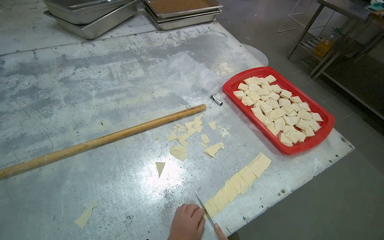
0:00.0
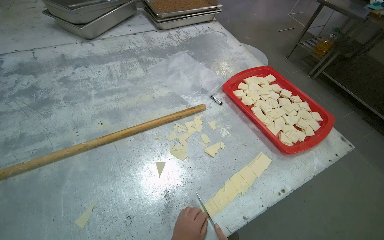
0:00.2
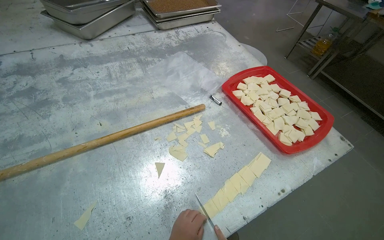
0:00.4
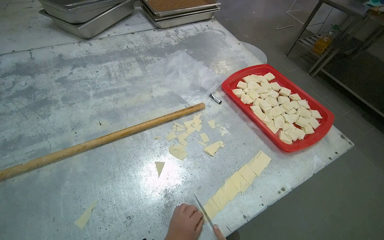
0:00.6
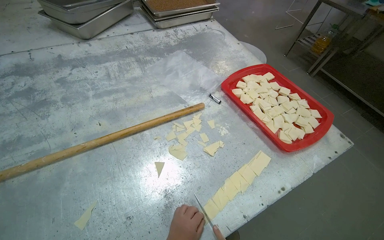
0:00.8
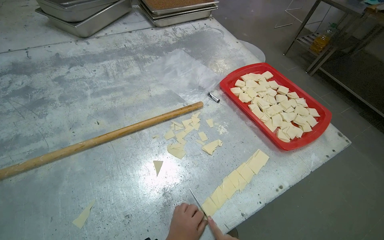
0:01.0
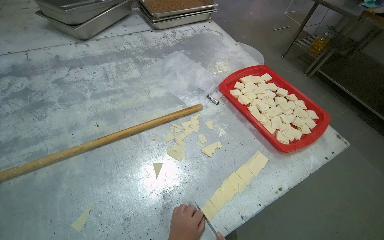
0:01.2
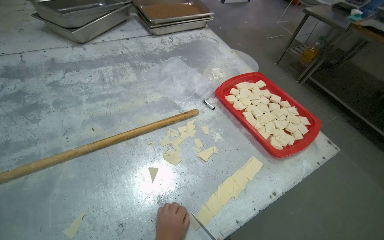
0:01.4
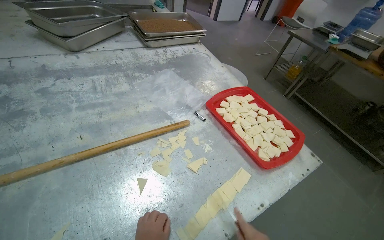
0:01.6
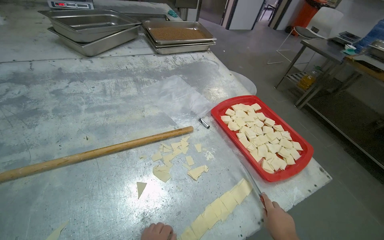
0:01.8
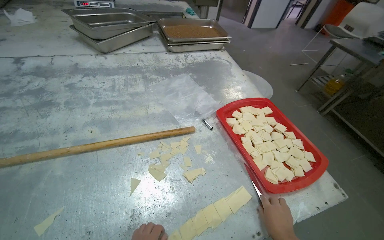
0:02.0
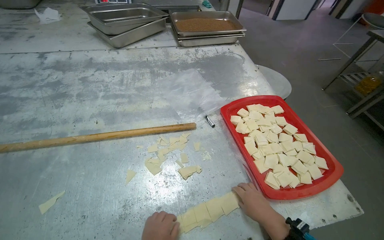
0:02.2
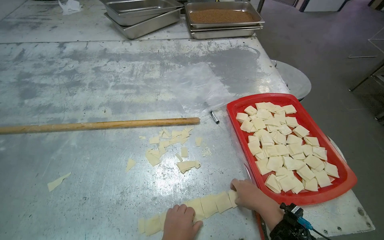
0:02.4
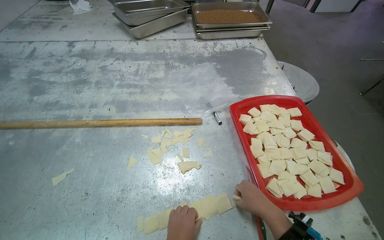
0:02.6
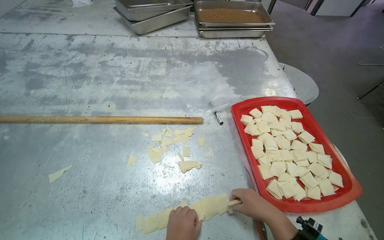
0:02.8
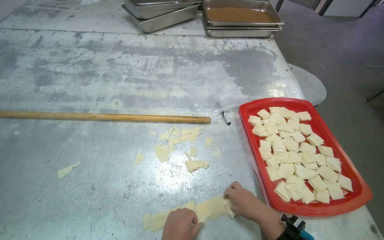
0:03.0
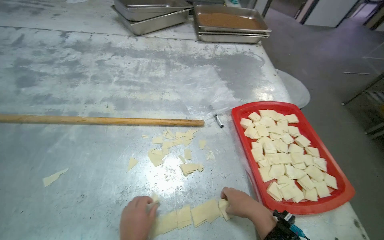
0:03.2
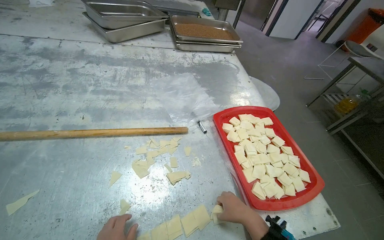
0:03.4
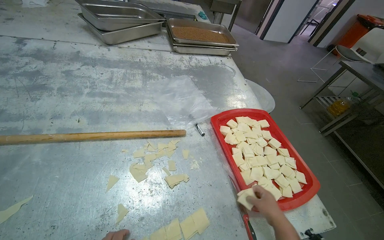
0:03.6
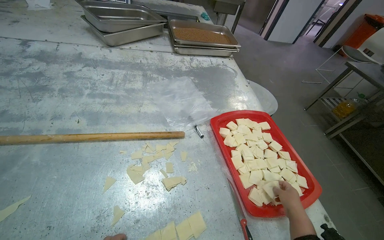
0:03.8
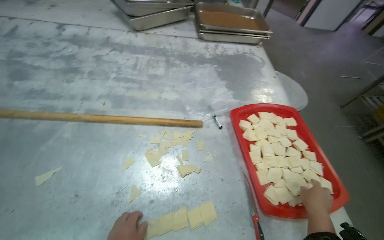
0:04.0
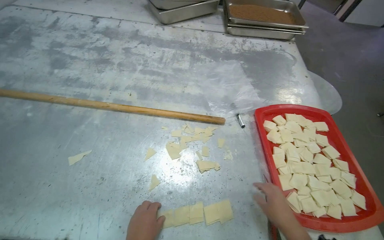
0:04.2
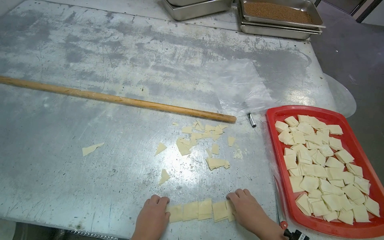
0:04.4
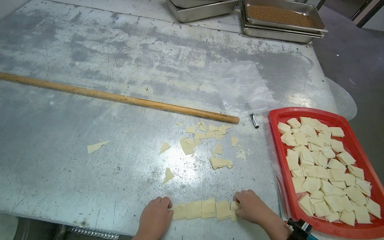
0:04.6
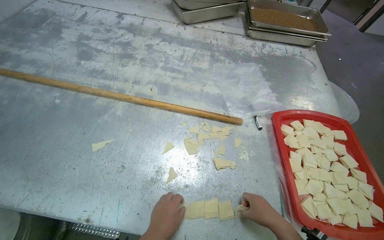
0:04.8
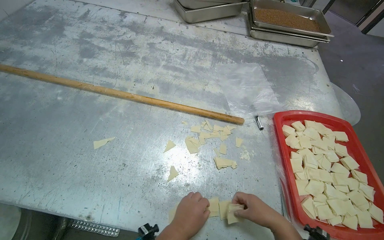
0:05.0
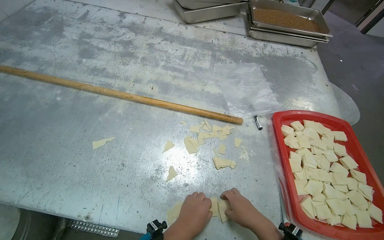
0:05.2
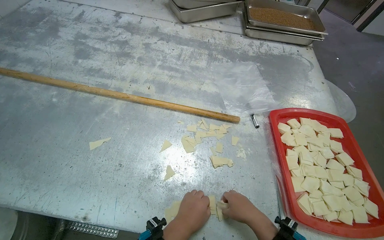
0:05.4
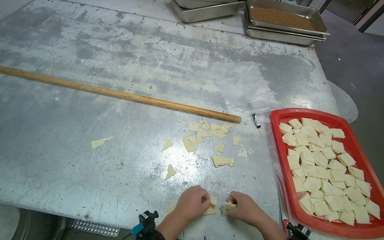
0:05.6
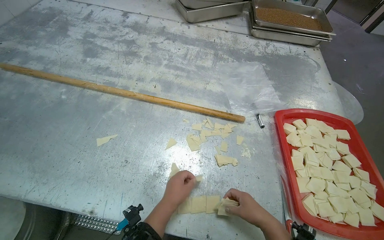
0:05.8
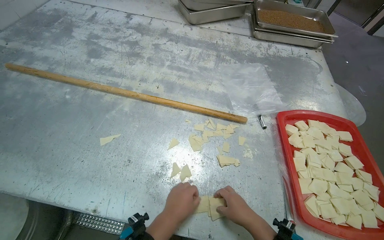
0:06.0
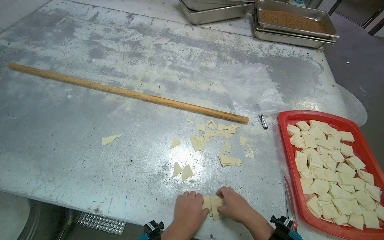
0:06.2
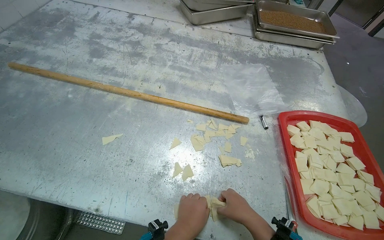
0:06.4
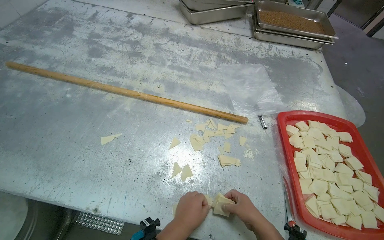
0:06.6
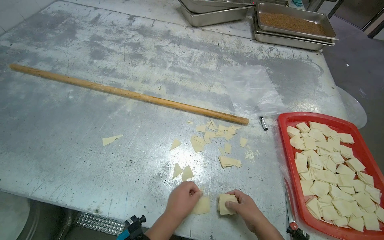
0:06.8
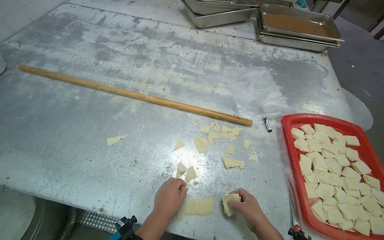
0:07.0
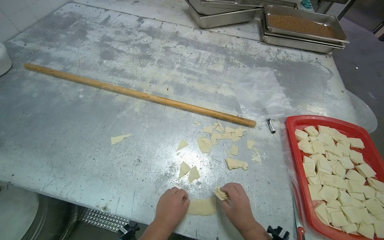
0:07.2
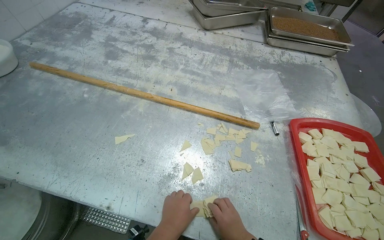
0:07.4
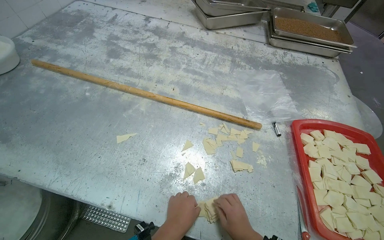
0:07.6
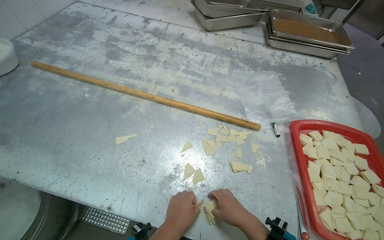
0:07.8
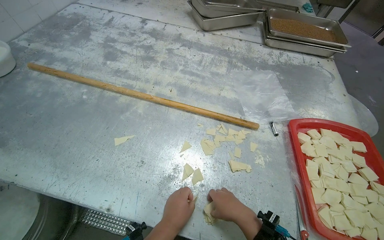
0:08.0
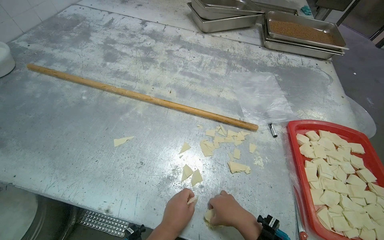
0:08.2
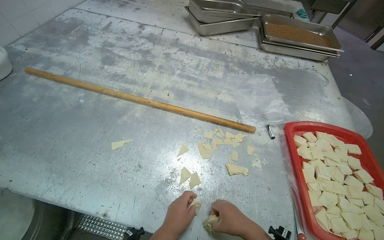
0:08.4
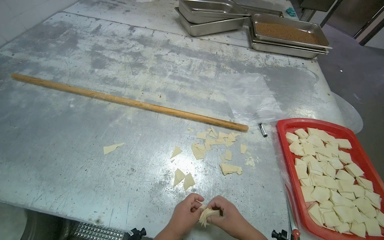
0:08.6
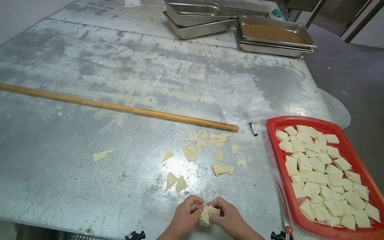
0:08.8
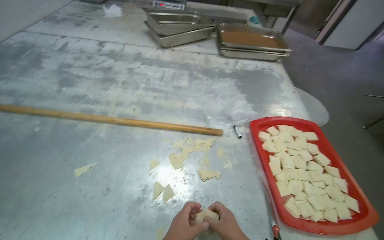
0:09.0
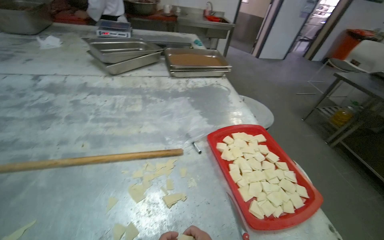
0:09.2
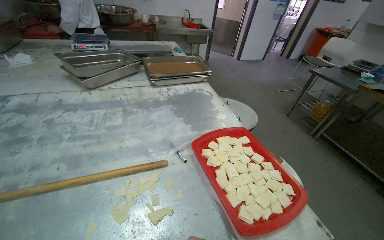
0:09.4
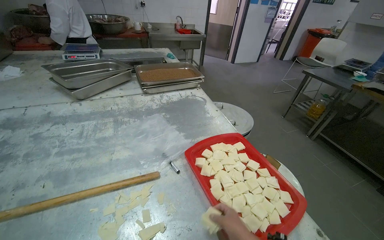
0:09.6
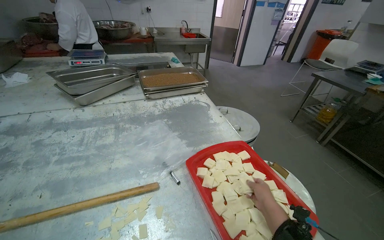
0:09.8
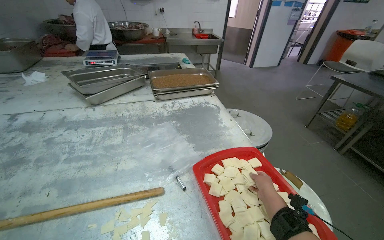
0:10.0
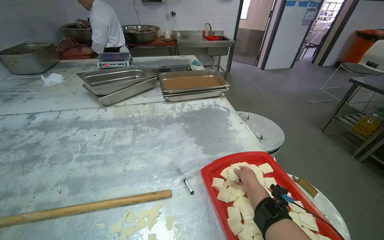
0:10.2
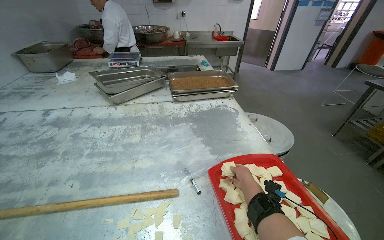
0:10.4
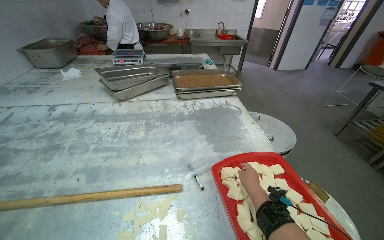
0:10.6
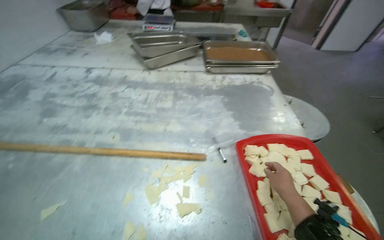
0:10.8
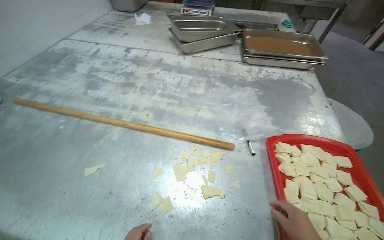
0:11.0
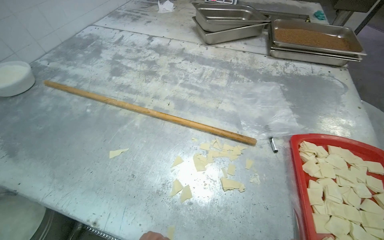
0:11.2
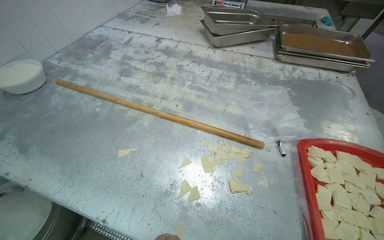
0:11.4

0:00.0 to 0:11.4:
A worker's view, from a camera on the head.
Job: preparing food.
The whole recording: Preparing dough pieces for baking. The worker folds dough strips and cuts them into small squares, placing them into a tray.
0:01.4 to 0:02.8: The head rotates some 25 degrees to the left.
0:02.8 to 0:04.2: The right hand reaches approximately 10 cm to the right, then returns.
0:04.2 to 0:05.6: The right hand is displaced to the left by approximately 10 cm.
0:05.6 to 0:07.2: The hands stay close to where they were, moving slightly.
0:08.6 to 0:10.0: The head turns to the right by some 25 degrees. The wearer looks about 15 degrees further upward.
0:10.0 to 0:11.4: The wearer's head swings roughly 35 degrees to the left. The camera pitches downward, by about 15 degrees.

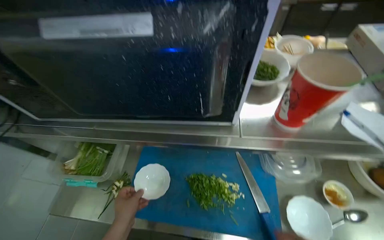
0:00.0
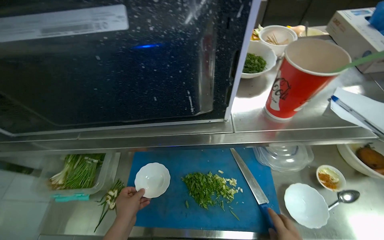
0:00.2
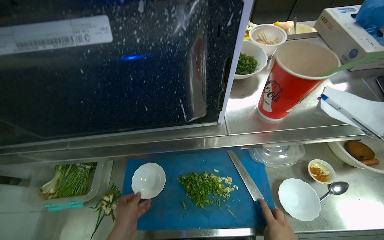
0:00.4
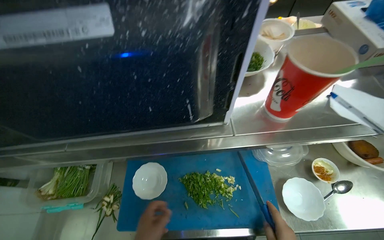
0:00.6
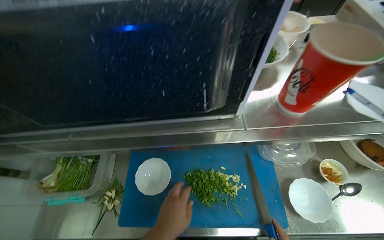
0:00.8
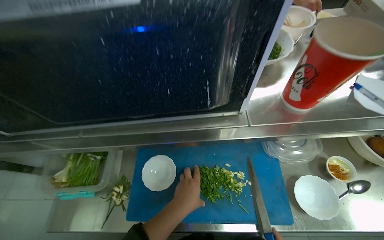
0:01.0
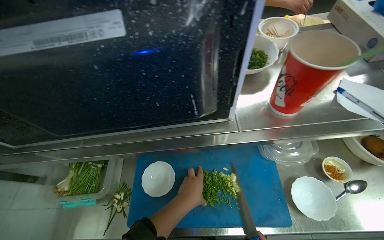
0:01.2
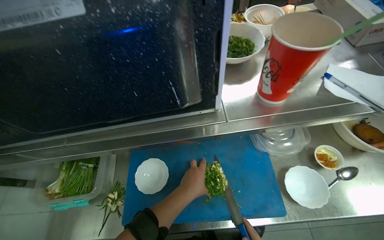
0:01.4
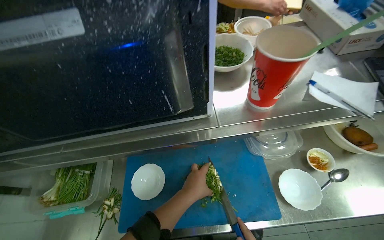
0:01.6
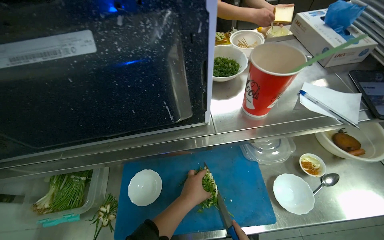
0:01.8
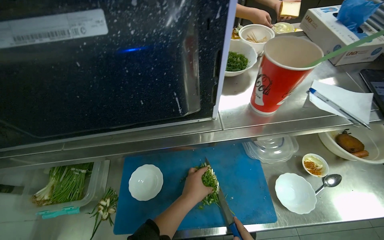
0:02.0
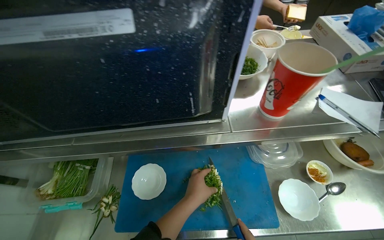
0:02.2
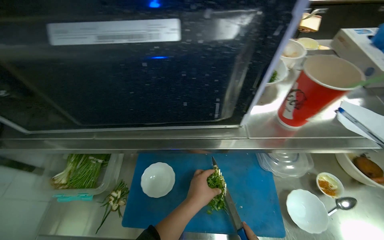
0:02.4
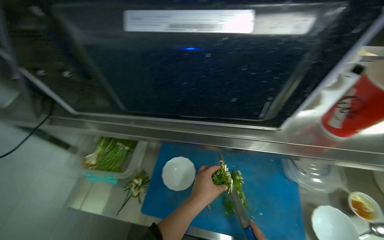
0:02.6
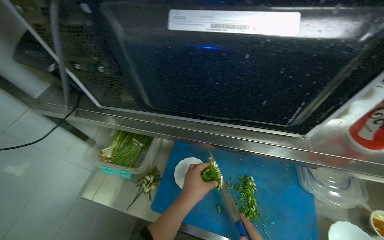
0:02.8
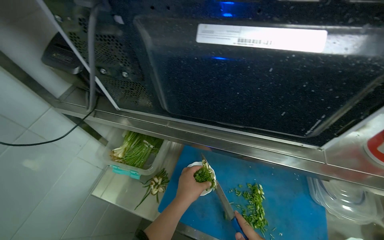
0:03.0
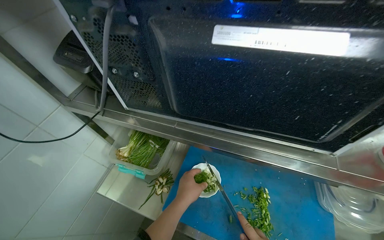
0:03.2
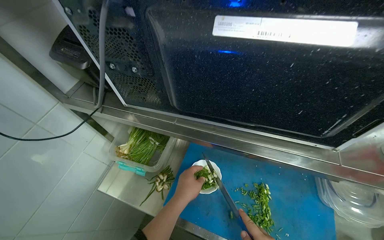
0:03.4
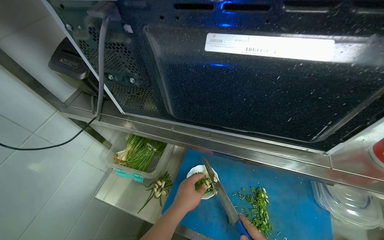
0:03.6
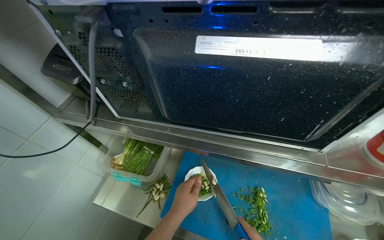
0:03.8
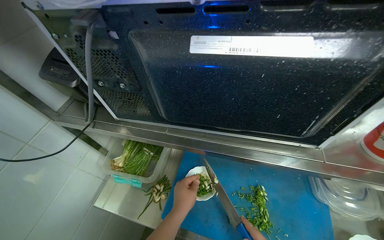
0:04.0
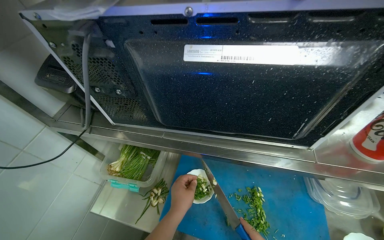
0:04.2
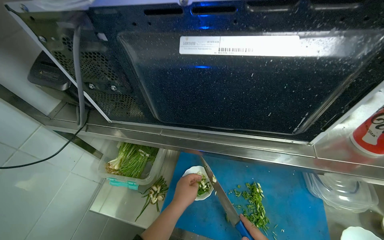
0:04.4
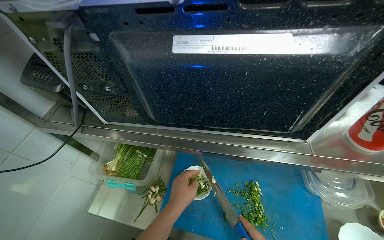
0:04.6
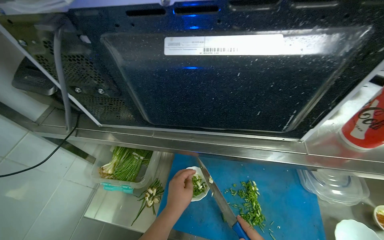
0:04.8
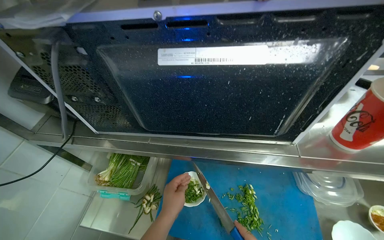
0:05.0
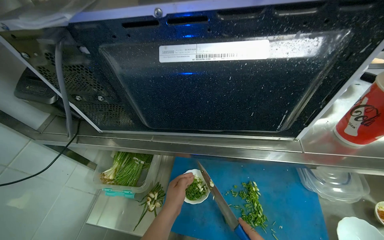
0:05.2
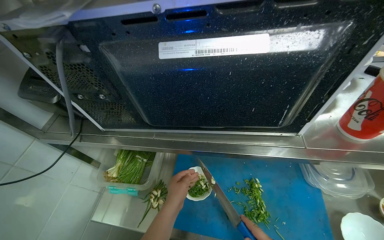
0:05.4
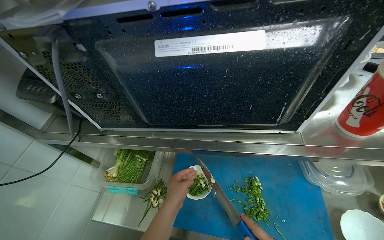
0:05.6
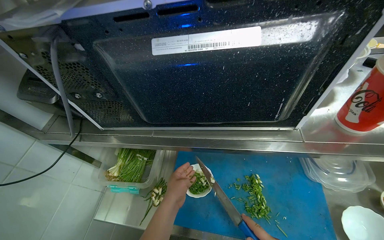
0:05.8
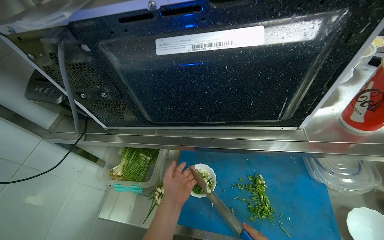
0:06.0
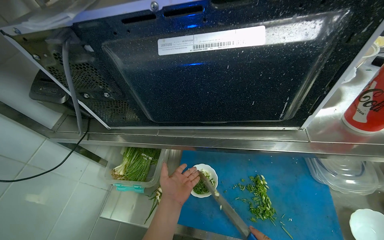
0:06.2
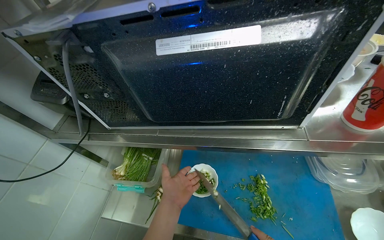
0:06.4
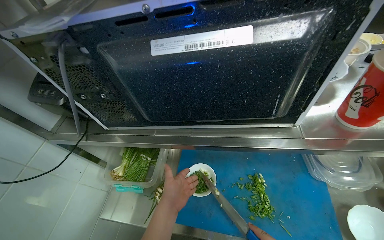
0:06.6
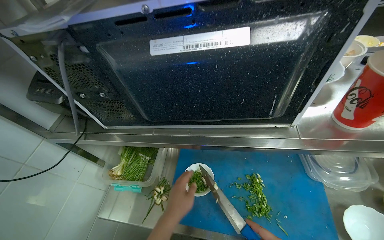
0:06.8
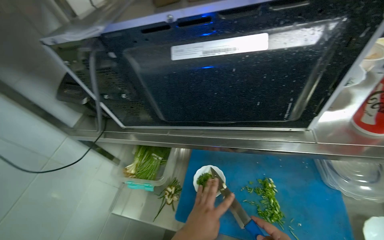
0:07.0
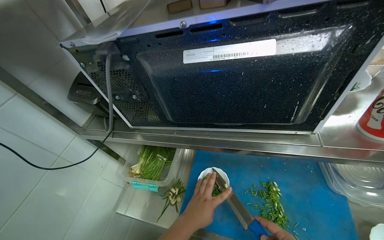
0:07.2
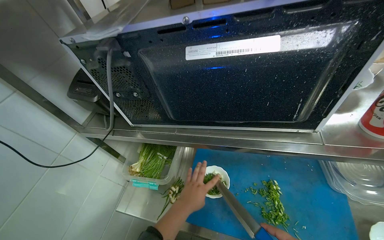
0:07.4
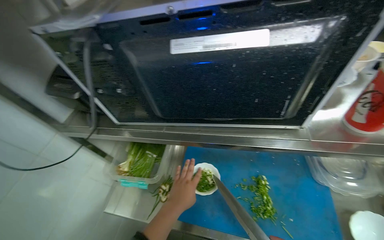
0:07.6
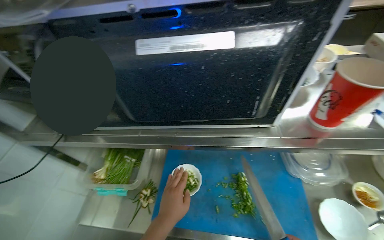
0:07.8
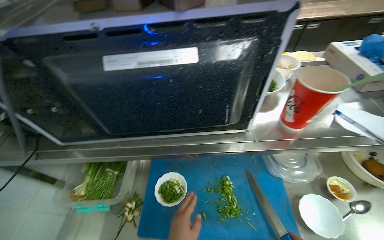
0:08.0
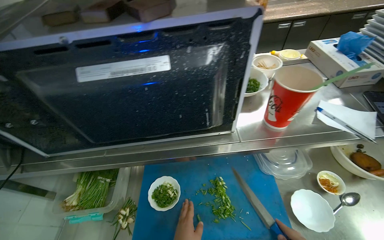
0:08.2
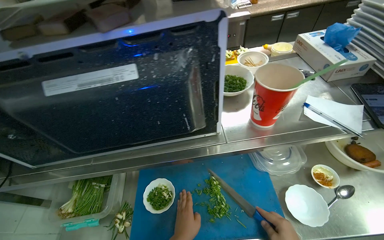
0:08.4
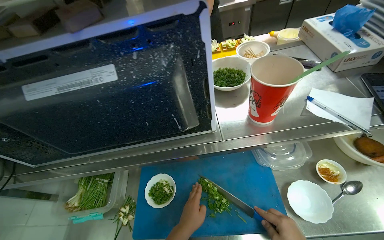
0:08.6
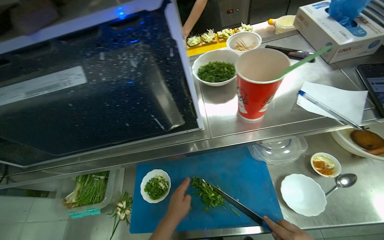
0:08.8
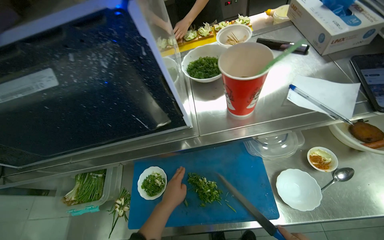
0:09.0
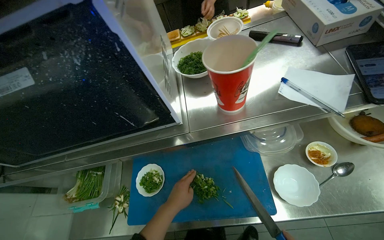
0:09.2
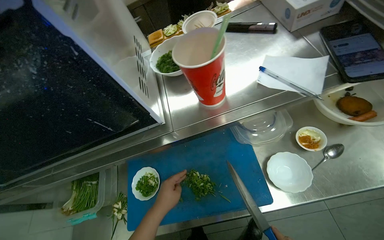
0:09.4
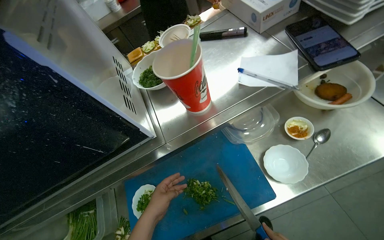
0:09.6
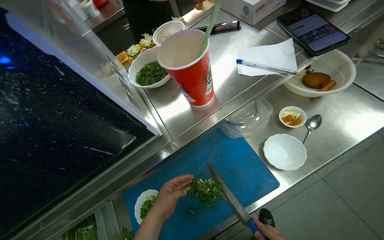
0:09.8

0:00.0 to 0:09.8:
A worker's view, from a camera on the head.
Job: preparing food.
The whole recording: Scooping chopped green onions into bowl. The worker scoops chopped green onions from the cutting board into a white bowl.
0:05.6 to 0:07.0: The left hand moves nearer to the camera, some 10 cm.
0:07.0 to 0:08.4: The wearer looks approximately 20 degrees further to the right.
0:08.4 to 0:09.8: Everything in view rotates some 25 degrees counterclockwise.
